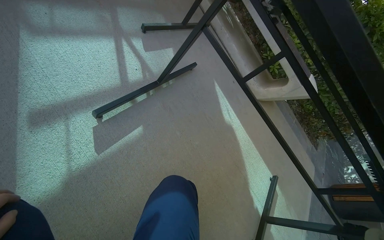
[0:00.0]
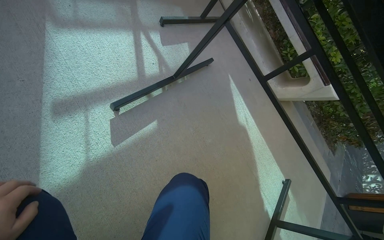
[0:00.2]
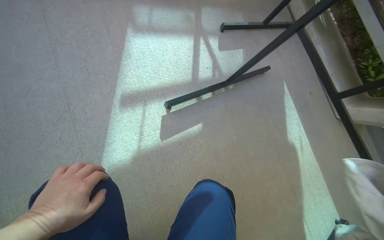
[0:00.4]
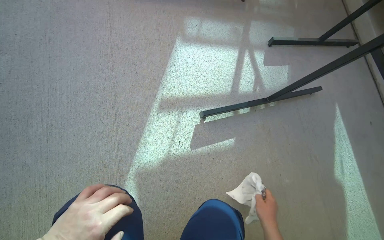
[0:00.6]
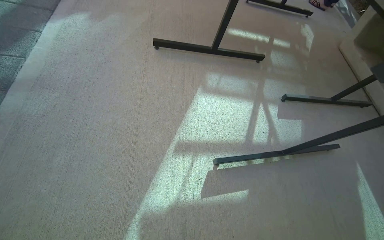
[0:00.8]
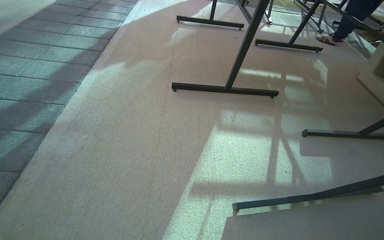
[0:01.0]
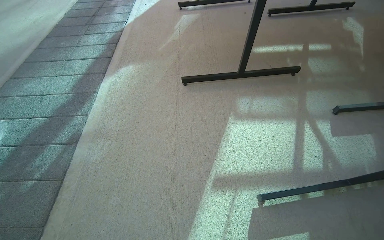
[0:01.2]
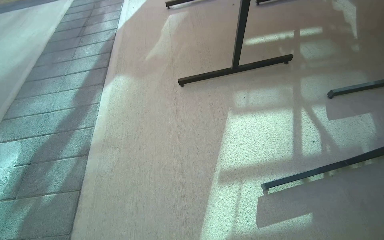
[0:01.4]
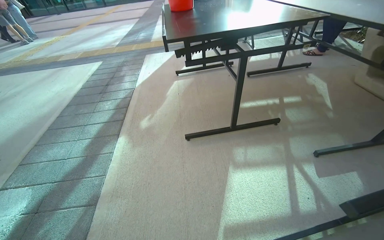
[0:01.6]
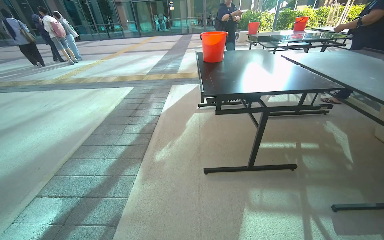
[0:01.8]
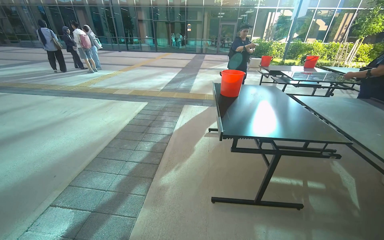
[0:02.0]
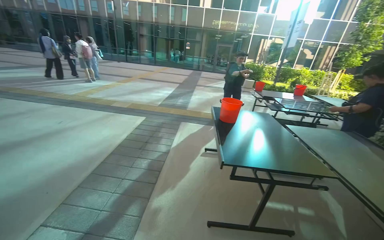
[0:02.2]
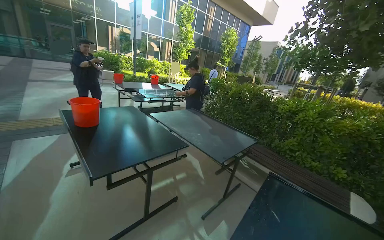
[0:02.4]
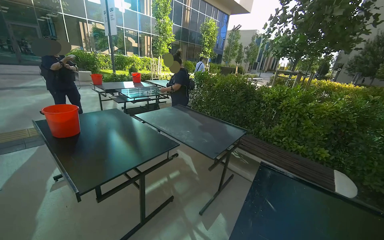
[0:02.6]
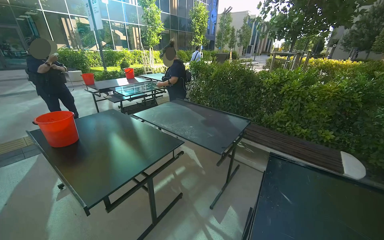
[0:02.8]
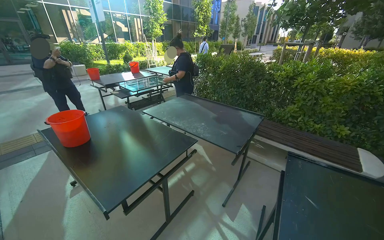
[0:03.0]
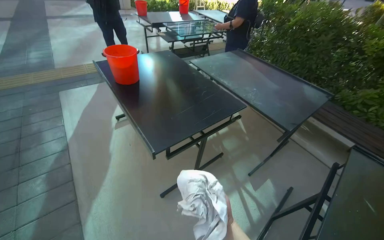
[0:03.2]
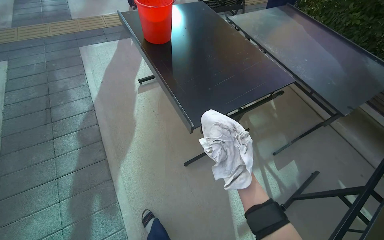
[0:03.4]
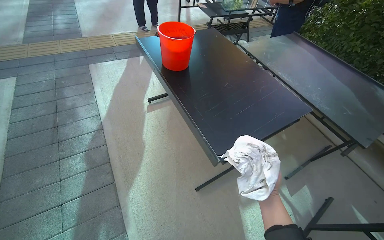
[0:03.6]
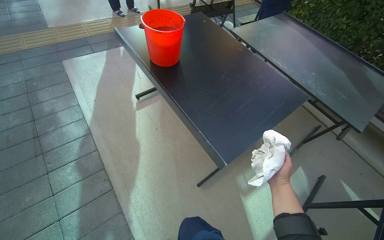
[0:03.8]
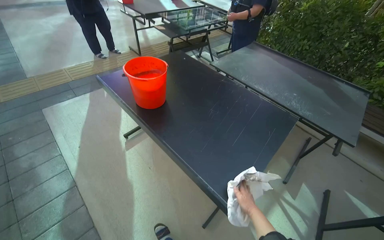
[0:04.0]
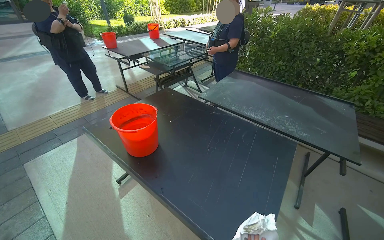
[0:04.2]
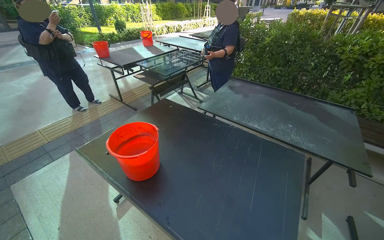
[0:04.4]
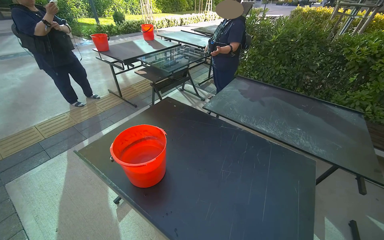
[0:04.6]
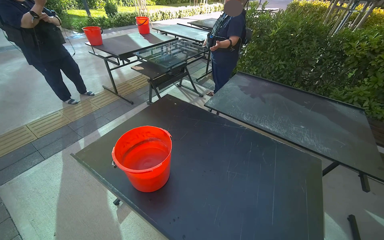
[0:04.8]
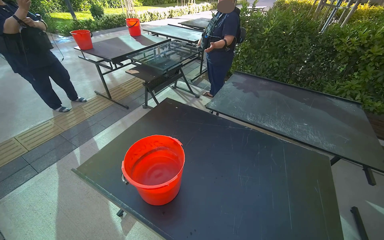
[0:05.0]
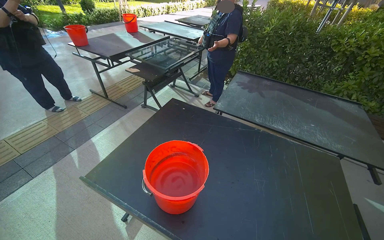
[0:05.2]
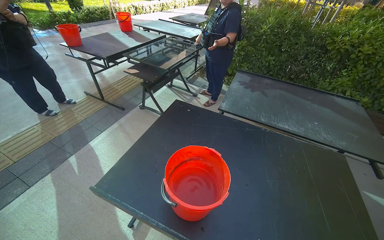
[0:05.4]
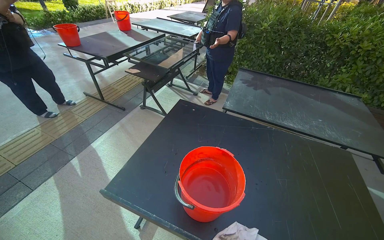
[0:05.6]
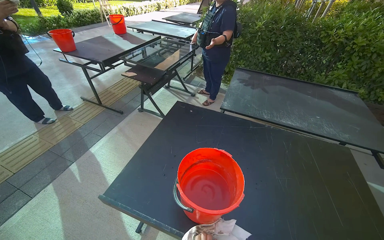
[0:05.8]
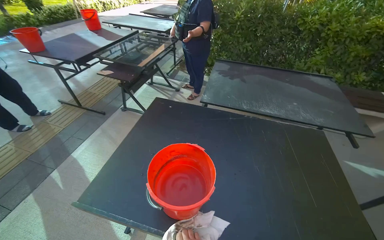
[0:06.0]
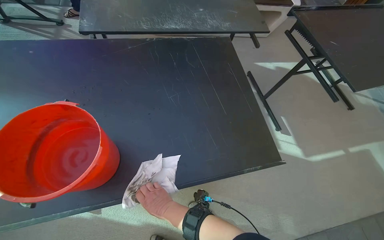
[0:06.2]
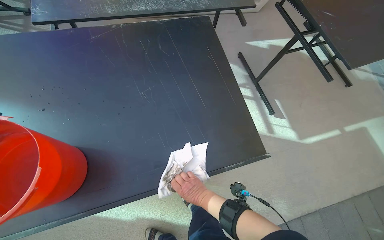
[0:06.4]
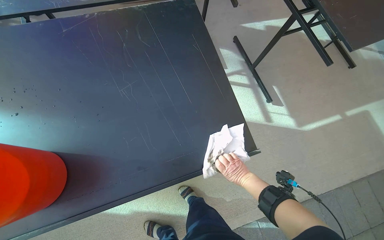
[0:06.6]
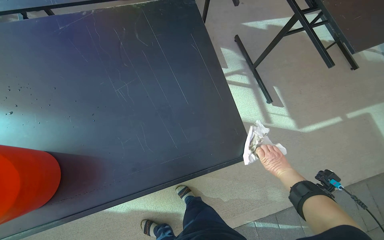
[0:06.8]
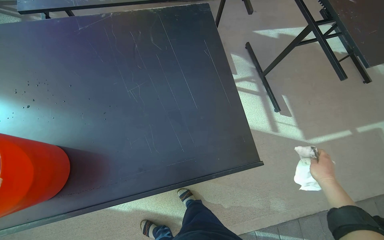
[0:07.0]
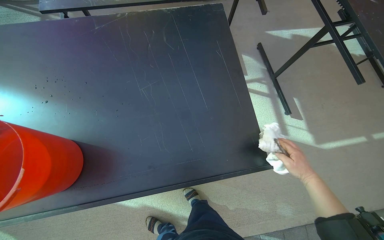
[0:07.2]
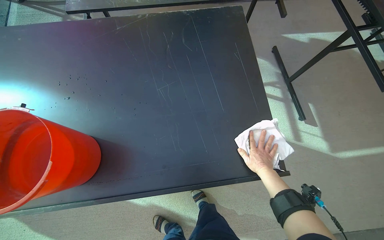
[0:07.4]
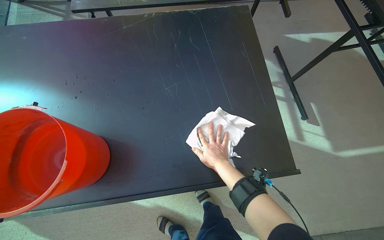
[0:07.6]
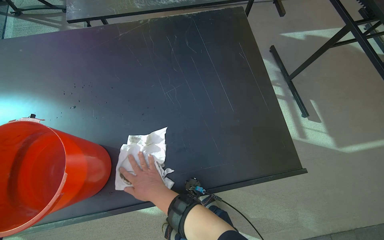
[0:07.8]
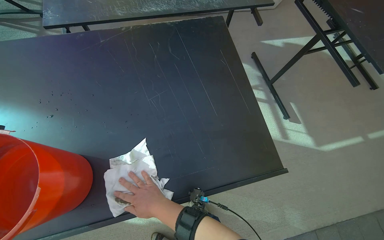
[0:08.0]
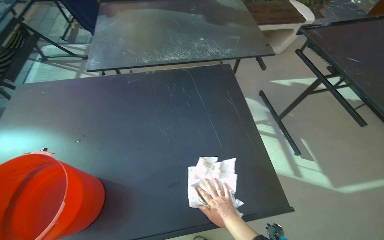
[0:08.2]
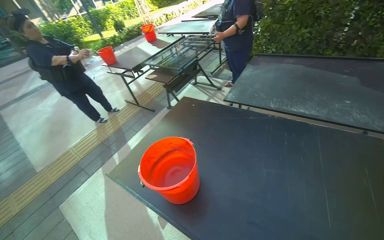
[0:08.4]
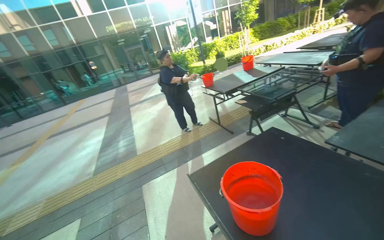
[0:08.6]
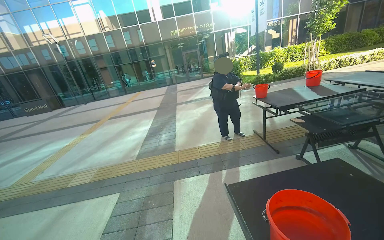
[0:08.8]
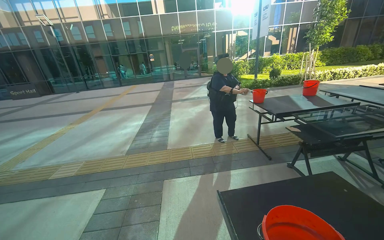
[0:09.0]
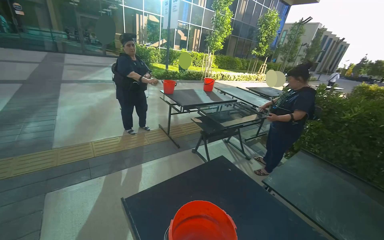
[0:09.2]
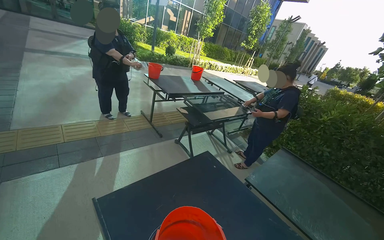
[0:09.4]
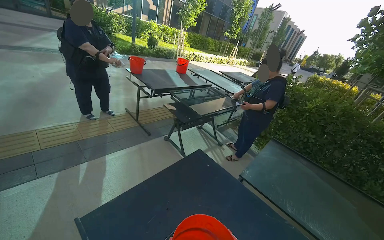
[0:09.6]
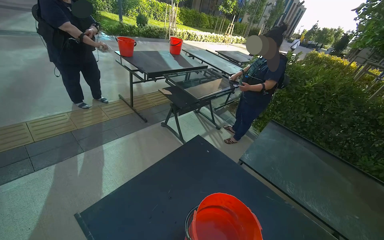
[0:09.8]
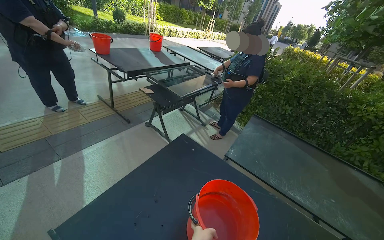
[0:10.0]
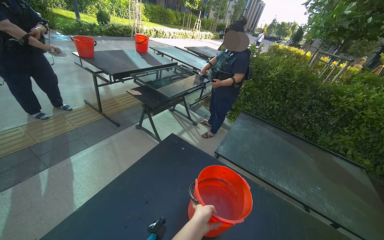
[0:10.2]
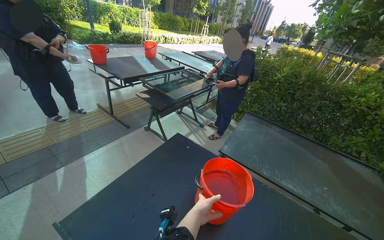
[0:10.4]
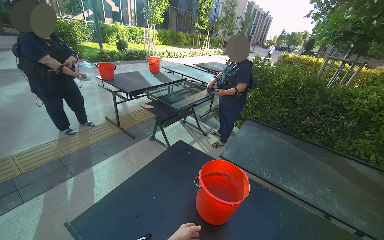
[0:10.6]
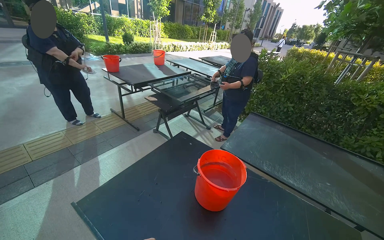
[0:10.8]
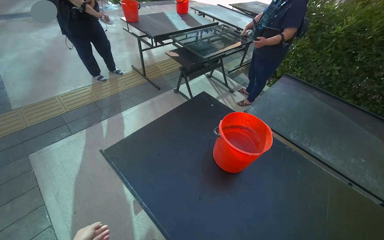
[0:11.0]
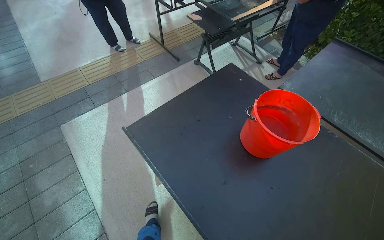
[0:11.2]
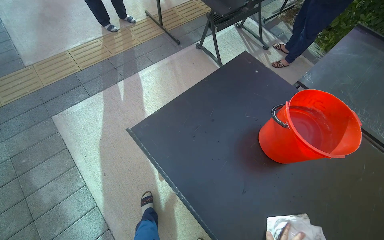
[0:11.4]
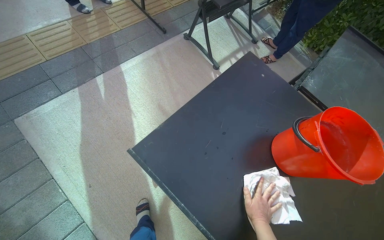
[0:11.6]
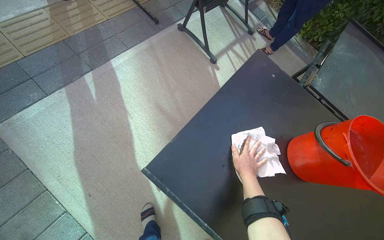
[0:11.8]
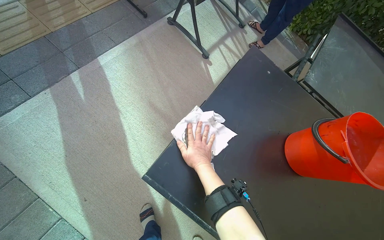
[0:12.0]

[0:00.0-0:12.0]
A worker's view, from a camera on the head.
Job: wiping surfaces.
The whole recording: Wiping outdoor tables. The worker dips and wrings a cloth, then wipes the tops, undersides, and frames of outdoor tables.
0:00.0 to 0:01.6: The wearer's head swings about 50 degrees to the left. The view tilts some 35 degrees upward.
0:01.6 to 0:03.0: The camera travels roughly 60 cm. The head turns to the right by approximately 45 degrees.
0:03.0 to 0:04.4: The head travels some 90 cm.
0:04.4 to 0:06.0: The camera is carried approximately 40 cm. The wearer looks about 20 degrees further to the right.
0:07.6 to 0:09.0: The wearer looks approximately 90 degrees further to the left. The view tilts roughly 35 degrees upward.
0:09.0 to 0:10.4: The camera sweeps to the right, by some 50 degrees. The view tilts approximately 20 degrees downward.
0:10.4 to 0:12.0: The camera is carried approximately 50 cm. The camera pitches downward, by roughly 40 degrees.

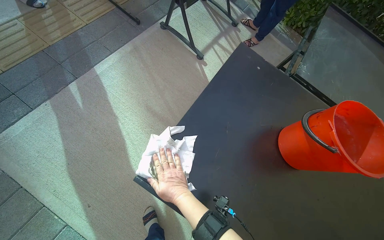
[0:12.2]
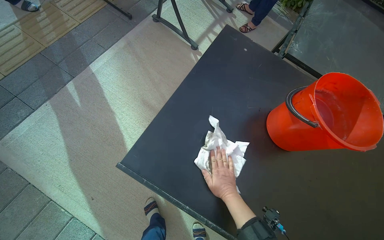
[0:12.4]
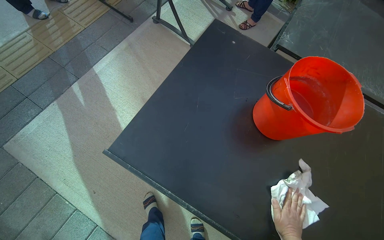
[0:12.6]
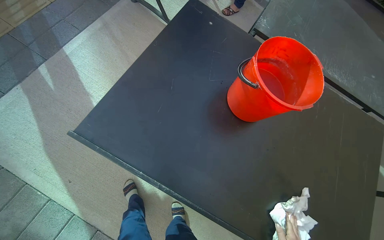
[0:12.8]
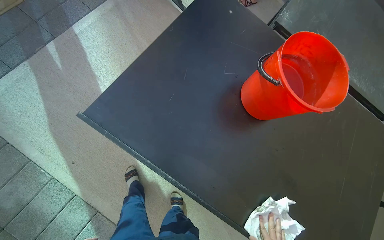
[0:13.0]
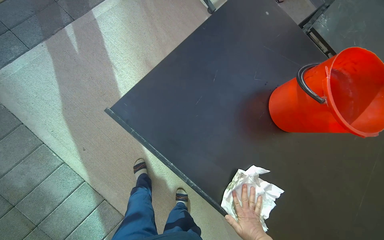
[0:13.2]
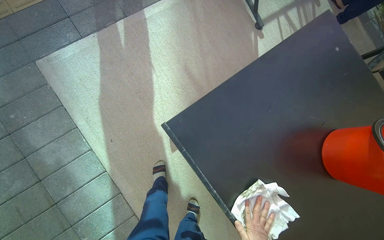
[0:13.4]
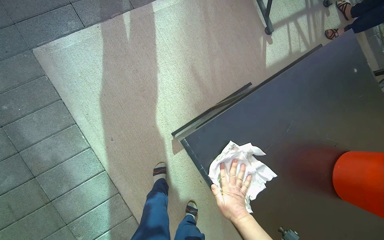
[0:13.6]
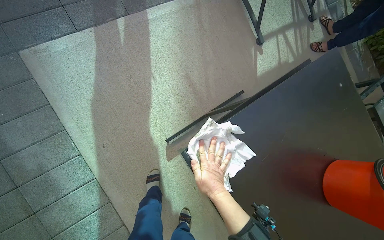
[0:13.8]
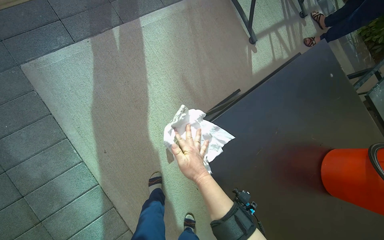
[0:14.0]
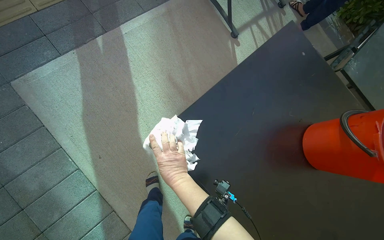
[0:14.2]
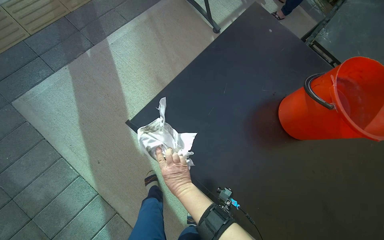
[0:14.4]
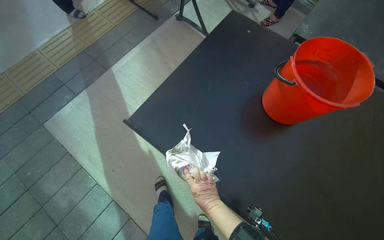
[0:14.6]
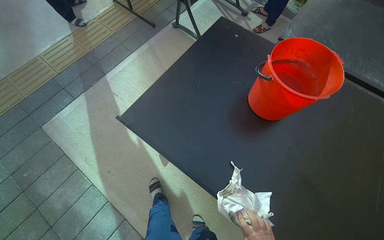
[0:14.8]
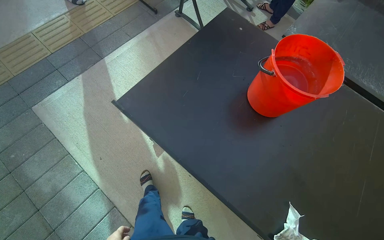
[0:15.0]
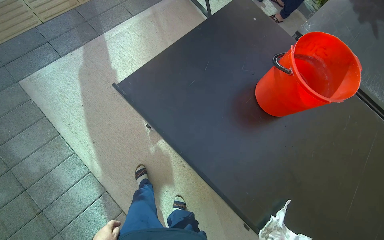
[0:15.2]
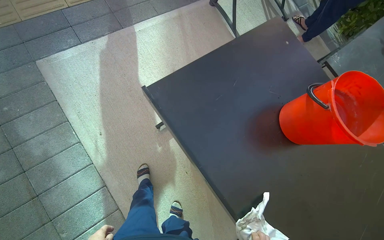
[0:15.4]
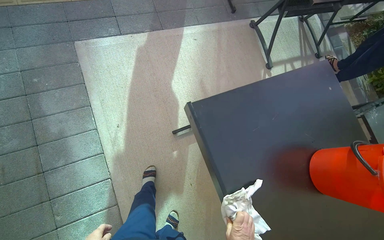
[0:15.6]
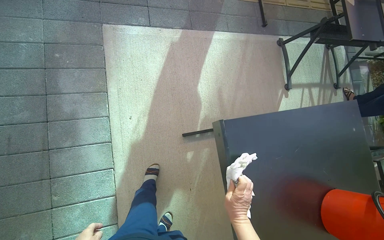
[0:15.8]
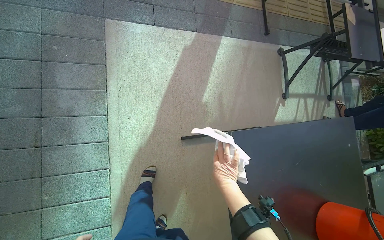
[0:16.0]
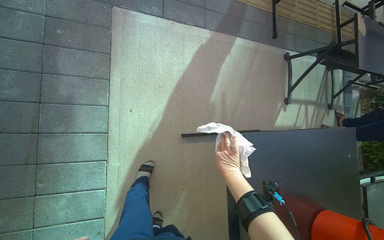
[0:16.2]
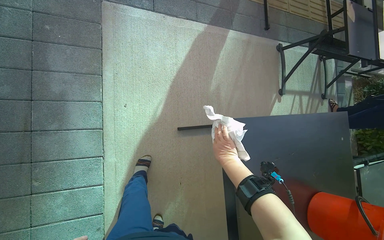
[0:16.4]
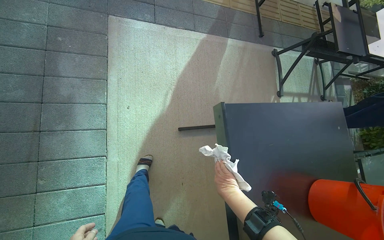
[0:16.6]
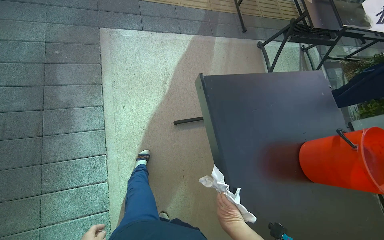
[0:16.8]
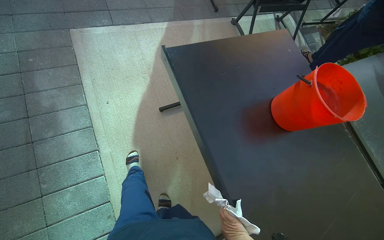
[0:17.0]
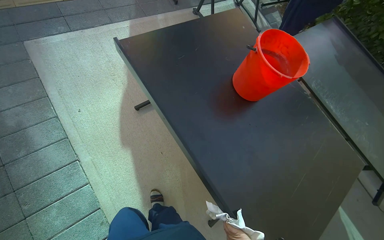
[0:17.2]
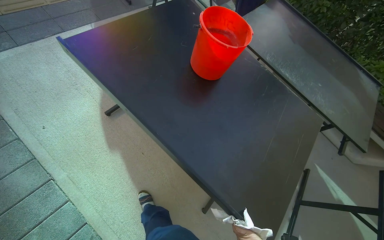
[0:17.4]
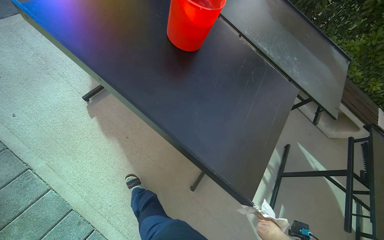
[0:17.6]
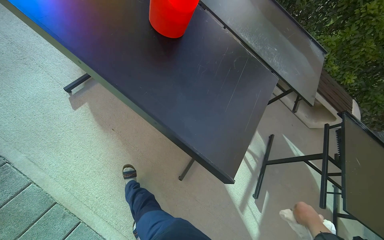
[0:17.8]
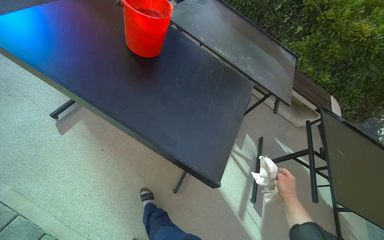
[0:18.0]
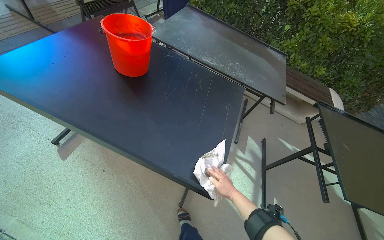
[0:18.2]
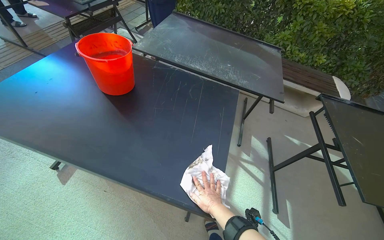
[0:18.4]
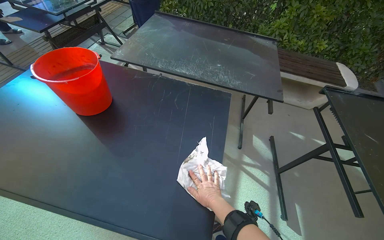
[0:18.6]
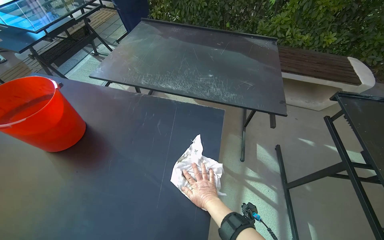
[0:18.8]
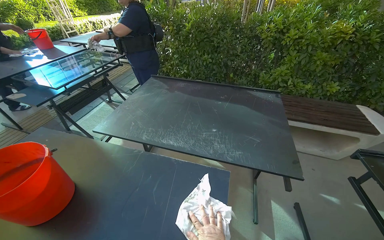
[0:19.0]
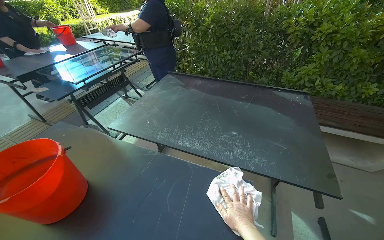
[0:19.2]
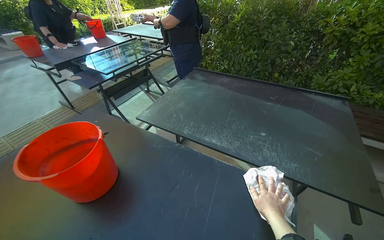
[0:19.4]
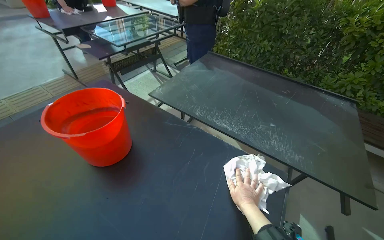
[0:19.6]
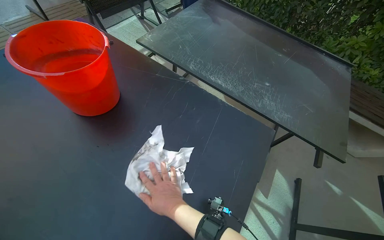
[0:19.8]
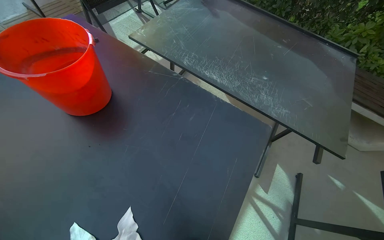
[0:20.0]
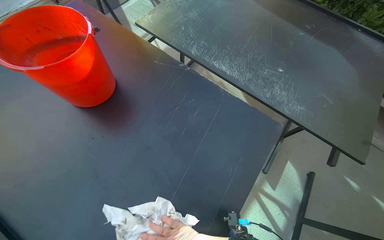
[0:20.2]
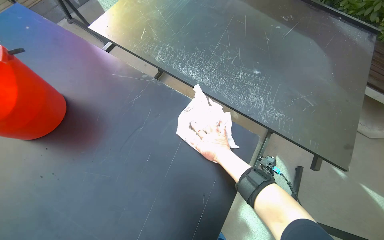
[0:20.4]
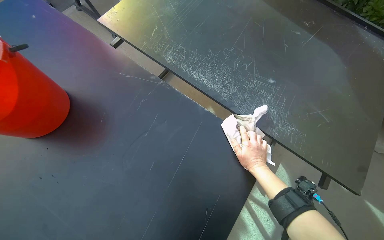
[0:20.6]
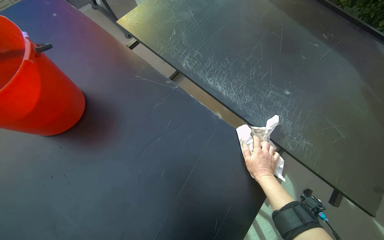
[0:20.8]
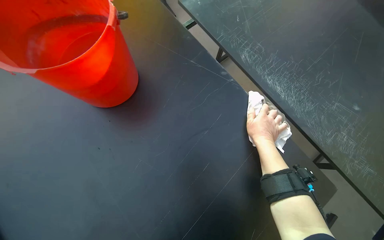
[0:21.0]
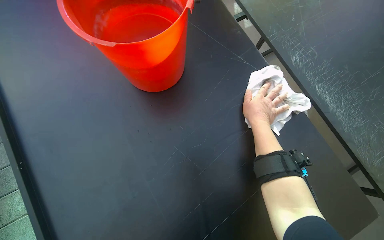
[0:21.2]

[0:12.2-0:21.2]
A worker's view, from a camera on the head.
Job: wiping surfaces.
The whole recording: Wiping outdoor tables. The worker dips and wrings a cloth, then wipes the tops, undersides, and frames of outdoor tables.
0:13.8 to 0:15.2: The camera travels approximately 50 cm.
0:15.2 to 0:16.6: Everything in view rotates some 40 degrees clockwise.
0:16.6 to 0:18.2: The head travels some 80 cm. The head turns to the right by roughly 60 degrees.
0:18.2 to 0:19.8: The camera is carried approximately 50 cm.
